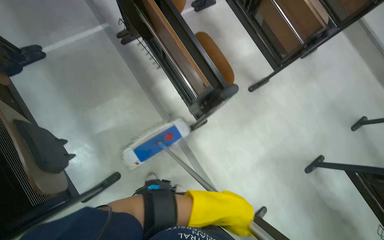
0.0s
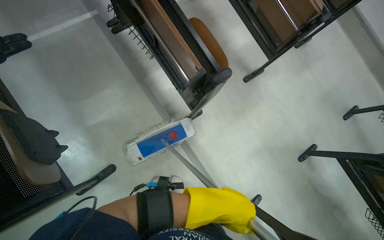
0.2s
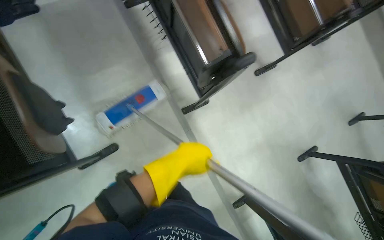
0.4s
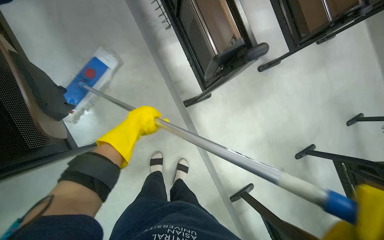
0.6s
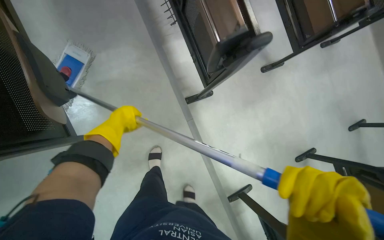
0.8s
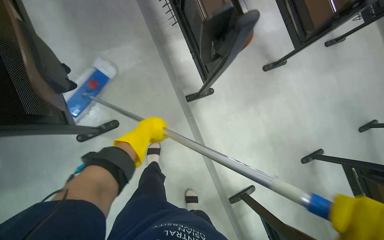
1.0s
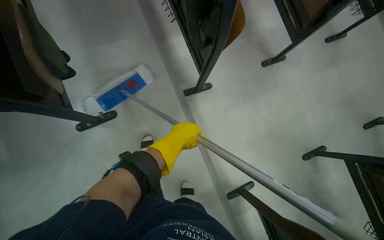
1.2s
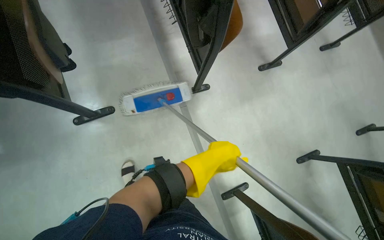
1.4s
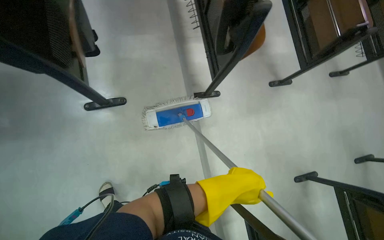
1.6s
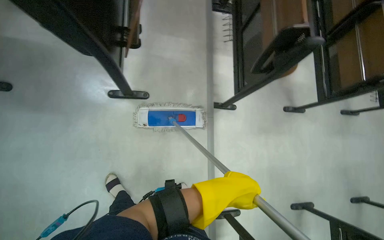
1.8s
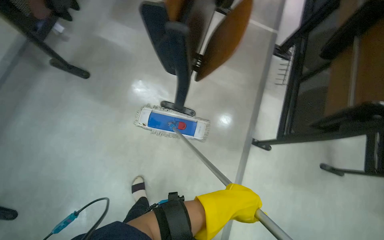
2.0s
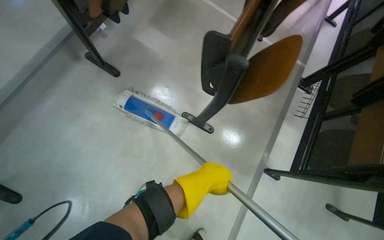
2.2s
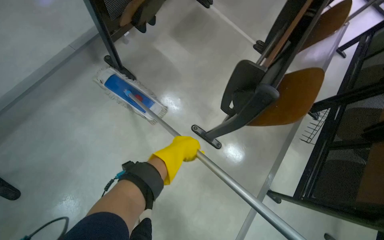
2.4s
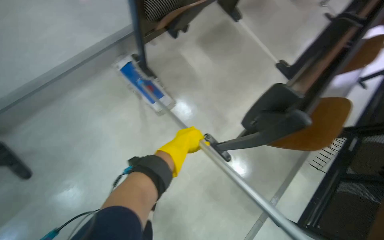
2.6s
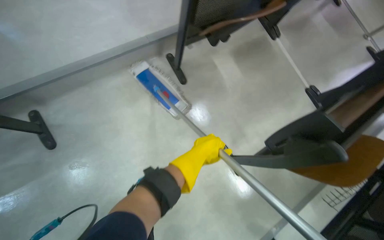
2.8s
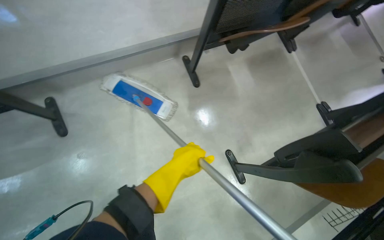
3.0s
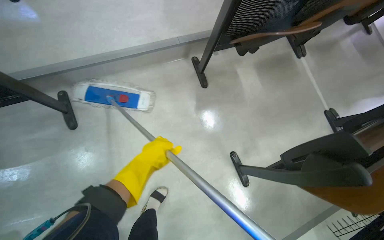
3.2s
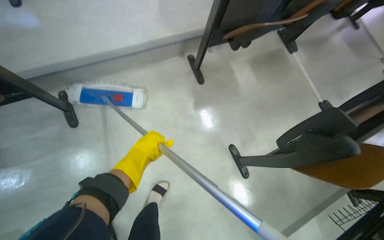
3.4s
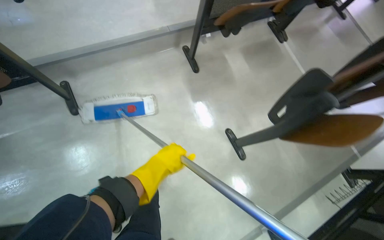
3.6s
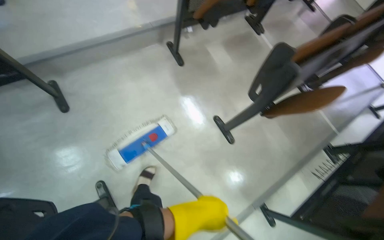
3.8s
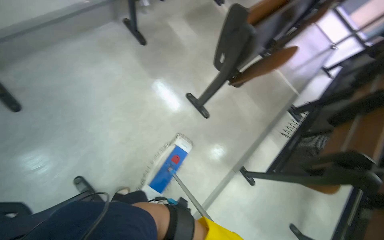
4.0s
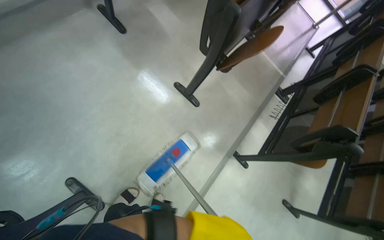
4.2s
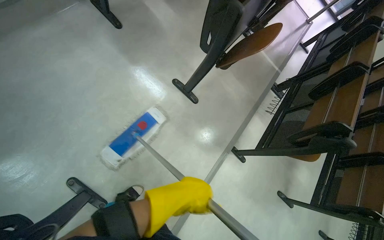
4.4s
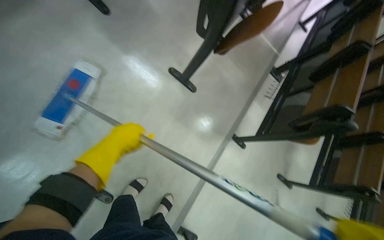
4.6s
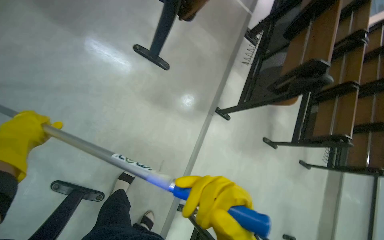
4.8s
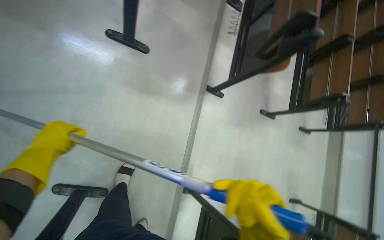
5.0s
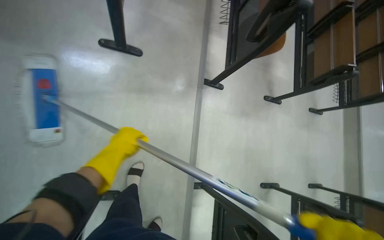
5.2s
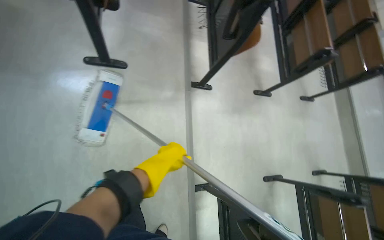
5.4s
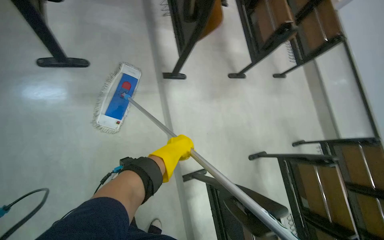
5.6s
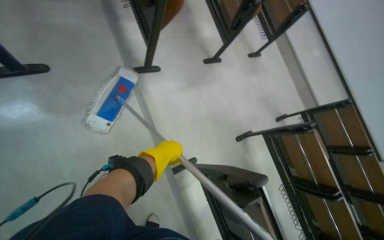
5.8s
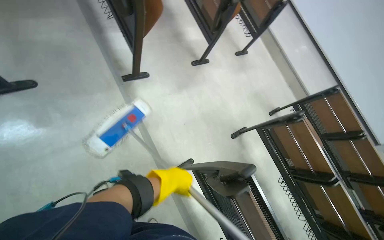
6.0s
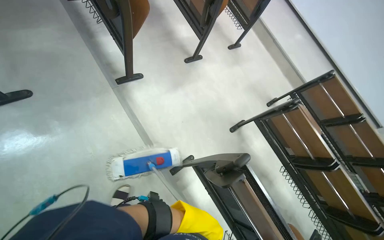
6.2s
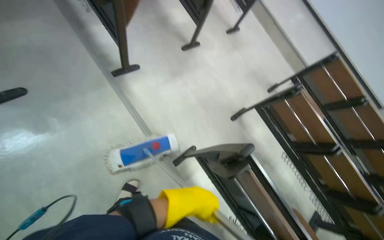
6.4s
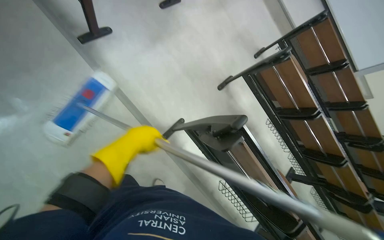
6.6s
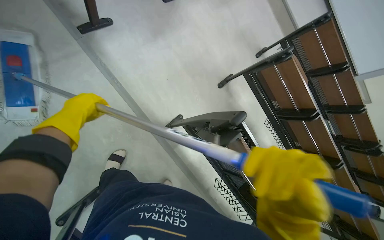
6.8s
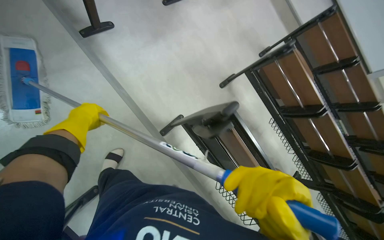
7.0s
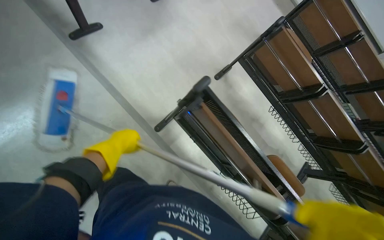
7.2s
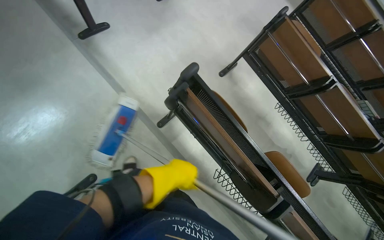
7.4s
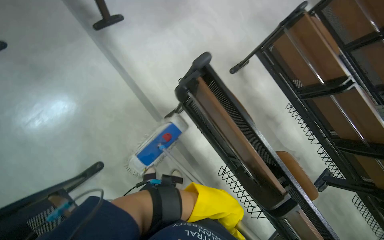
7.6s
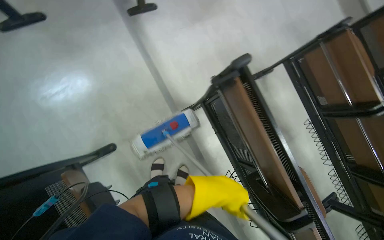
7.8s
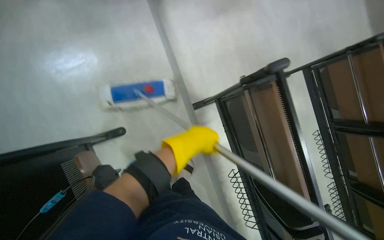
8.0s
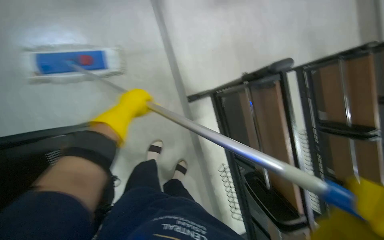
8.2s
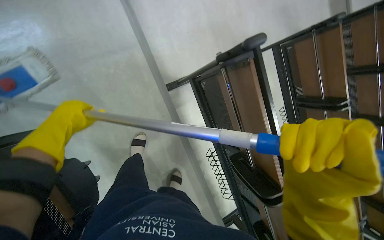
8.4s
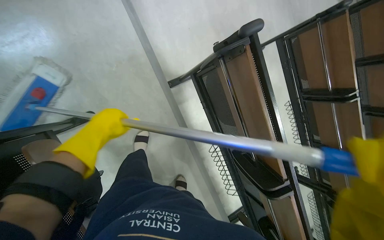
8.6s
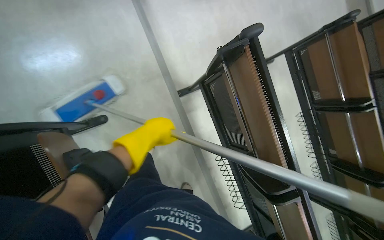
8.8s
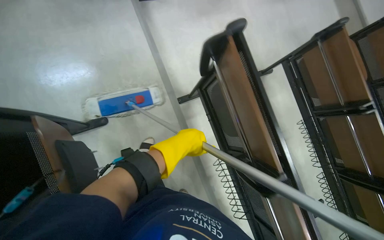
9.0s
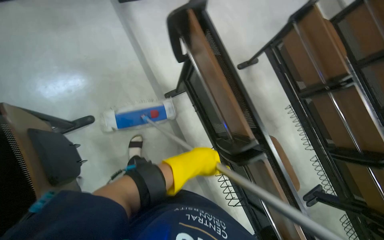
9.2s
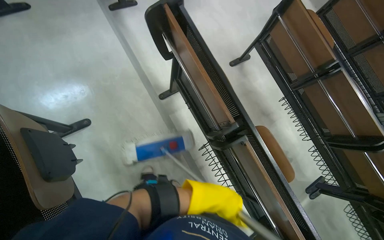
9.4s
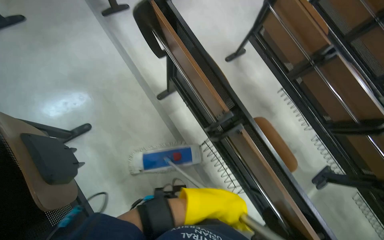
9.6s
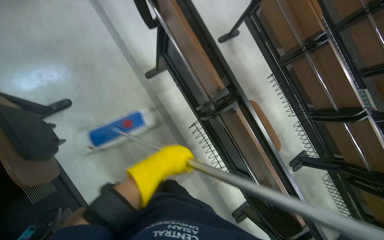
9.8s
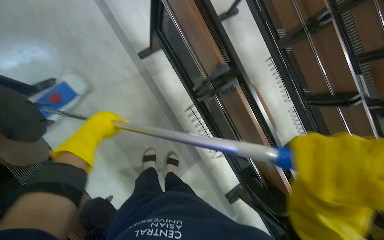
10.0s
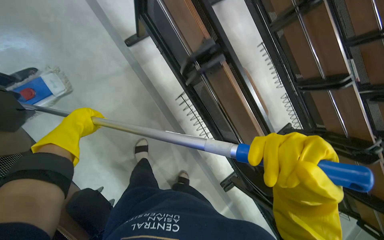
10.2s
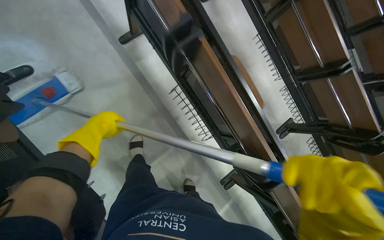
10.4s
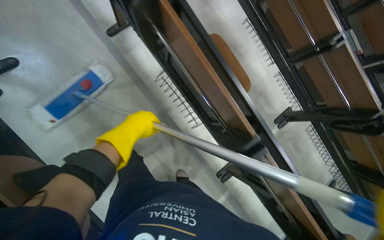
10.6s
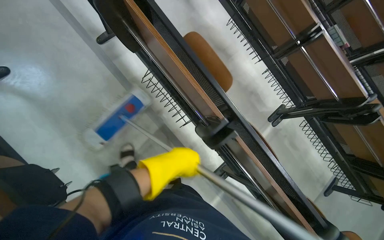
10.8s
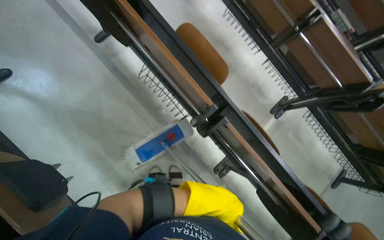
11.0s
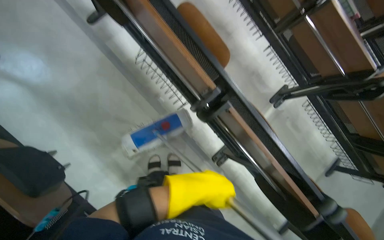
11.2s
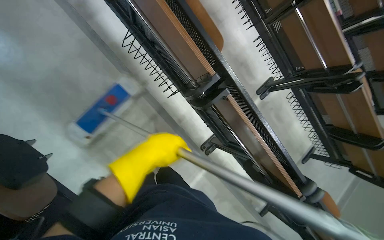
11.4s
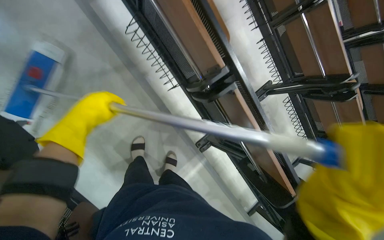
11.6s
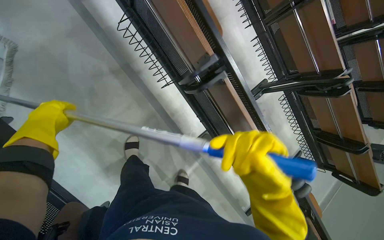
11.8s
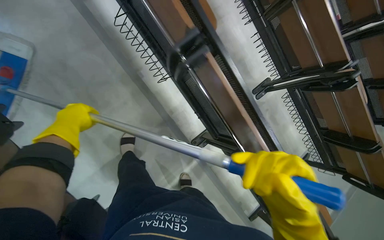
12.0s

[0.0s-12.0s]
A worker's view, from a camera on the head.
Job: mopping floor.
The whole recording: Mopping building floor. The worker prepares the mop and mops the floor in the building hallway.
0.0s to 1.6s: The left hand goes to the left and returns, some 30 cm each way.
1.6s to 3.0s: The camera is carried some 70 cm. The wearer's head swings roughly 65 degrees to the left. The wearer looks roughly 20 degrees further upward.
3.0s to 4.4s: The wearer moves approximately 50 cm. The wearer's head swings roughly 25 degrees to the right.
4.4s to 6.0s: The head rotates approximately 65 degrees to the right. The view tips downward by some 20 degrees.
6.0s to 7.6s: The camera travels about 40 cm. The view tips downward by some 15 degrees.
7.6s to 9.0s: The left hand goes roughly 10 cm up the picture, and moves about 50 cm to the left and comes back.
9.0s to 10.4s: The camera is carried some 40 cm.
10.4s to 12.0s: The camera is carried about 50 cm.

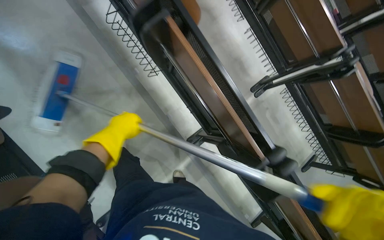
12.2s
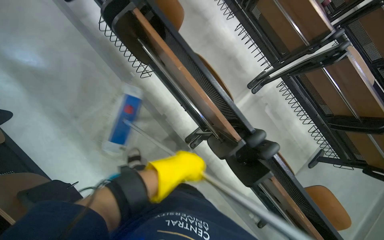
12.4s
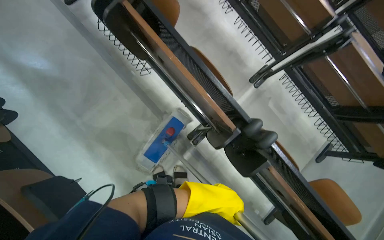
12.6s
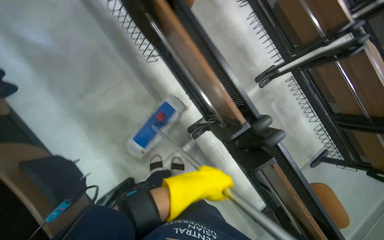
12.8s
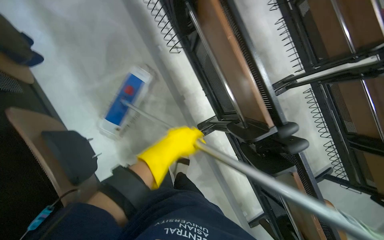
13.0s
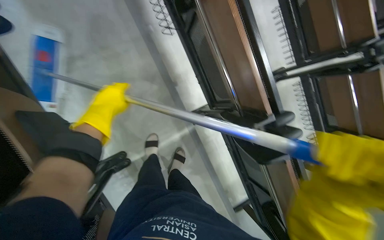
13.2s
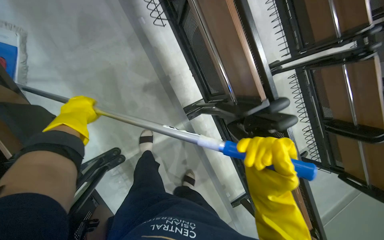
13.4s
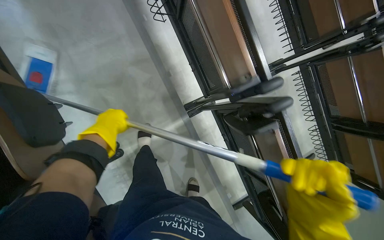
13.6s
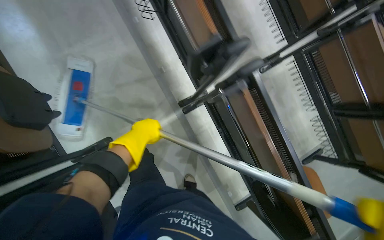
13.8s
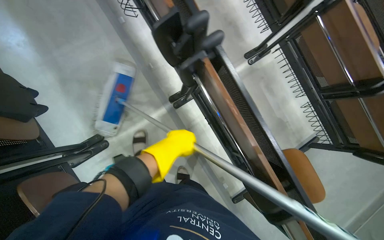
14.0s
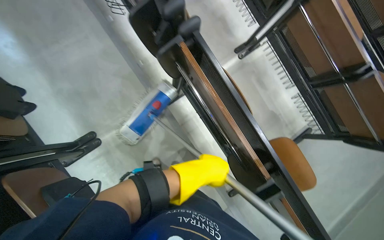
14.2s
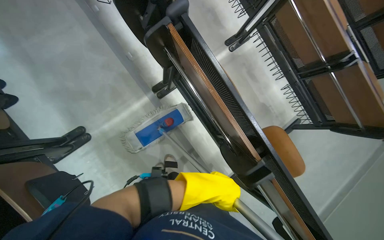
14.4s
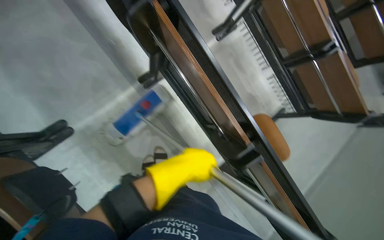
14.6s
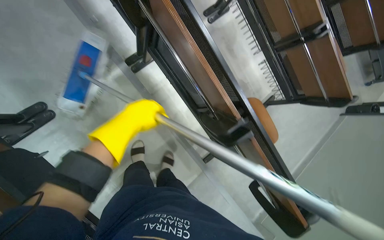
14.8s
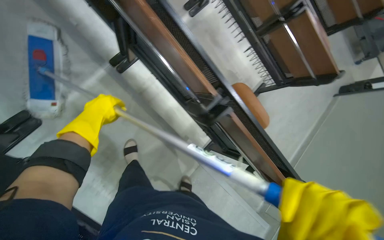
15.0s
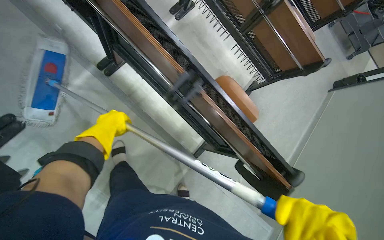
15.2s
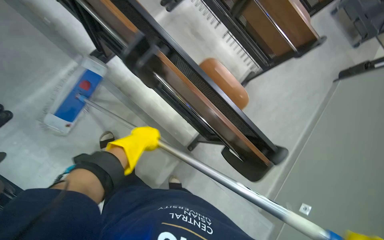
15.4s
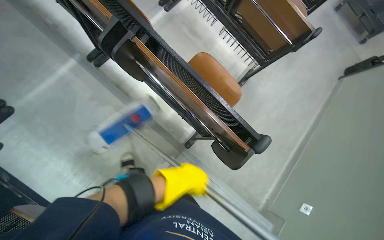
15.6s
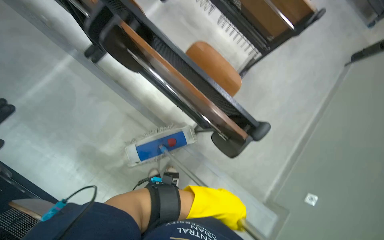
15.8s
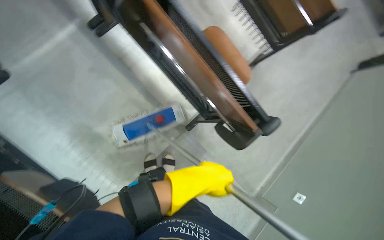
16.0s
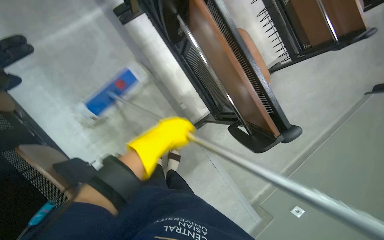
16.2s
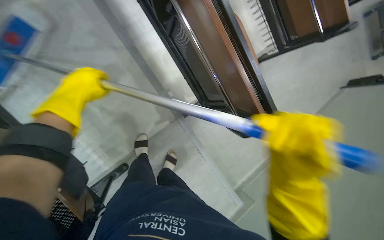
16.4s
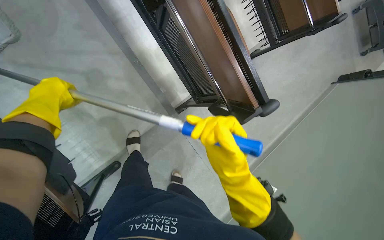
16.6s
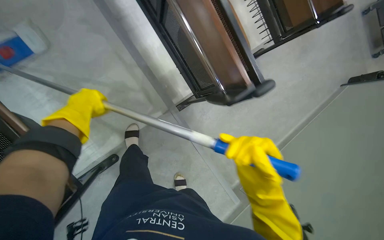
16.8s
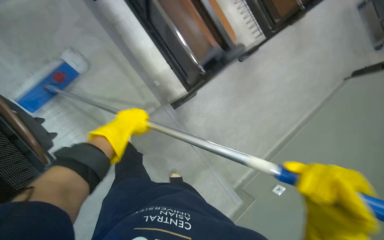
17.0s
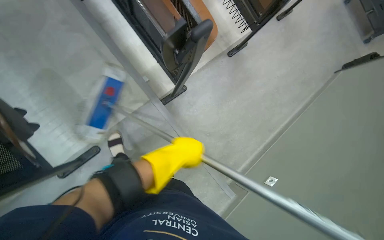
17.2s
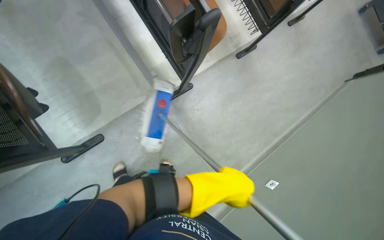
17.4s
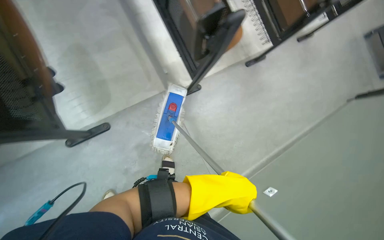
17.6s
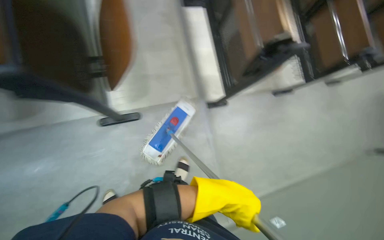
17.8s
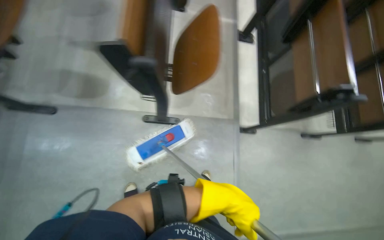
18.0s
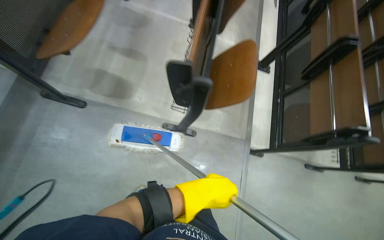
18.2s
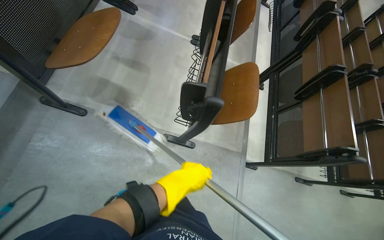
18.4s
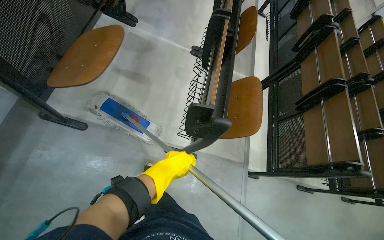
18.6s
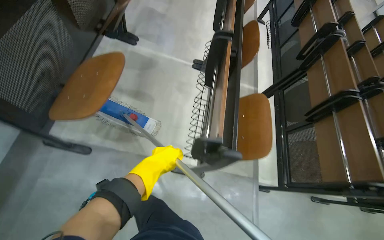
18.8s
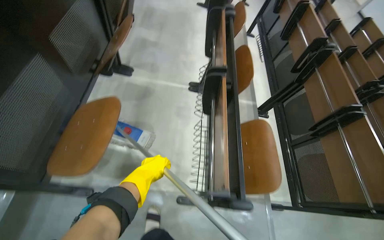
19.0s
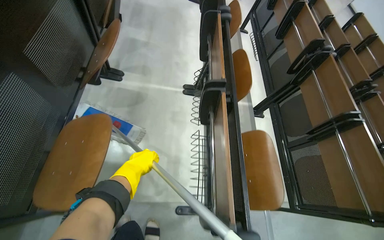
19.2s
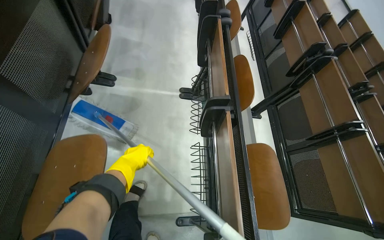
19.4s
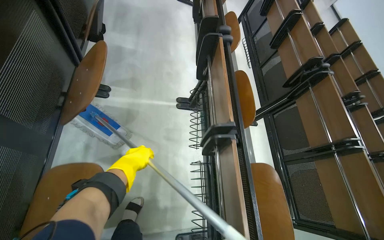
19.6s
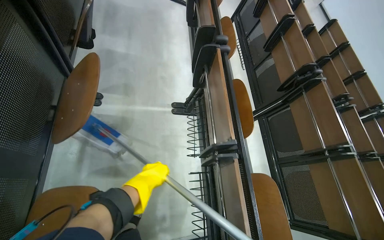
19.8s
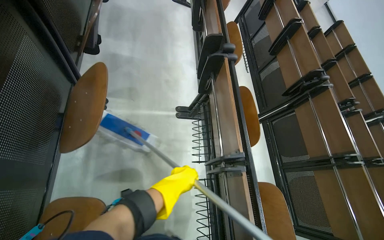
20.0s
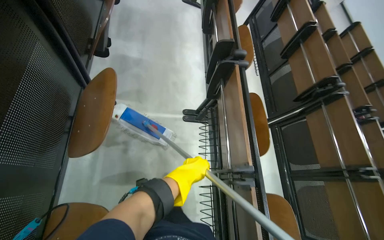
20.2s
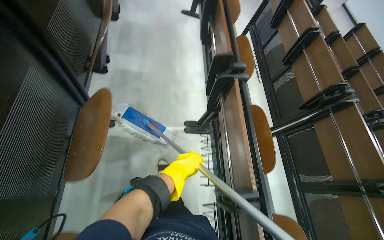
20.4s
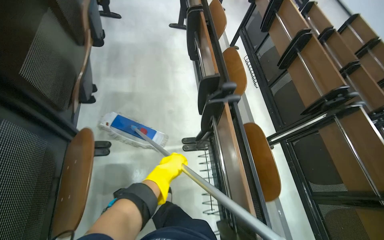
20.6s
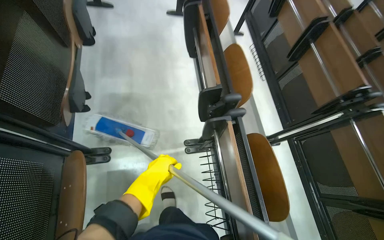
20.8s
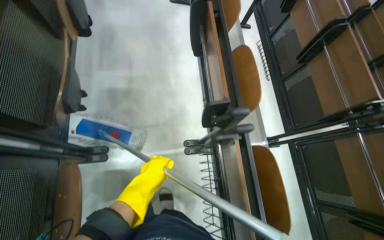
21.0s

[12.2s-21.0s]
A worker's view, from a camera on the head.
Job: mopping floor.
The whole recording: Mopping building floor. The worker prepares the mop and mops the floor in the building hallway.
12.2s to 13.6s: The left hand swings left and right, roughly 40 cm each way, with 2 reversals.
13.6s to 15.2s: The head travels some 70 cm.
15.2s to 16.6s: The left hand travels to the right and back again, some 50 cm each way.
16.6s to 18.0s: The head travels about 70 cm. The head turns to the left by about 40 degrees. The view tilts about 25 degrees upward.
18.0s to 19.6s: The camera travels about 80 cm.
19.6s to 21.0s: The camera is carried roughly 60 cm.
